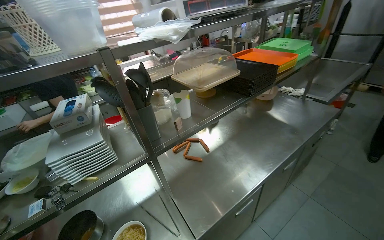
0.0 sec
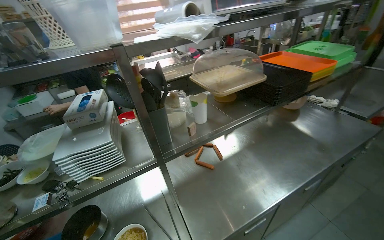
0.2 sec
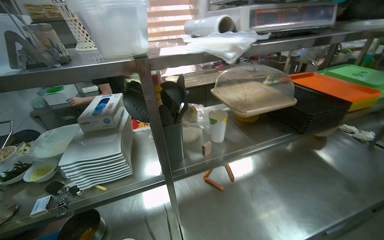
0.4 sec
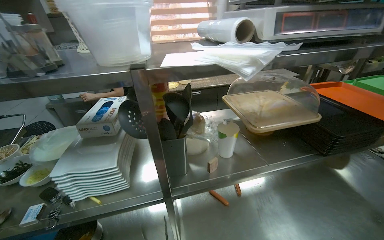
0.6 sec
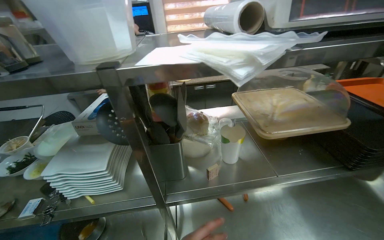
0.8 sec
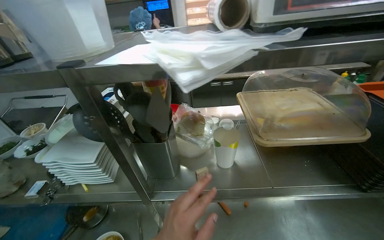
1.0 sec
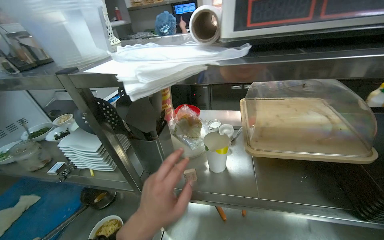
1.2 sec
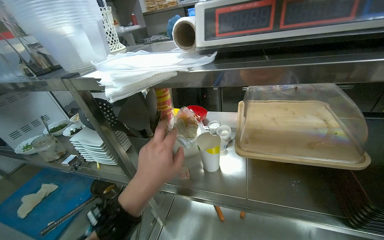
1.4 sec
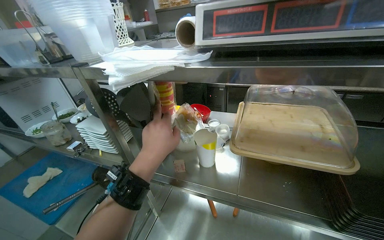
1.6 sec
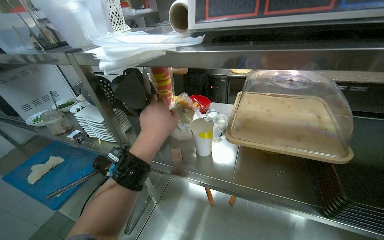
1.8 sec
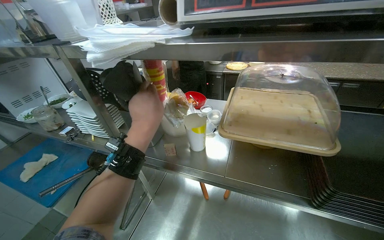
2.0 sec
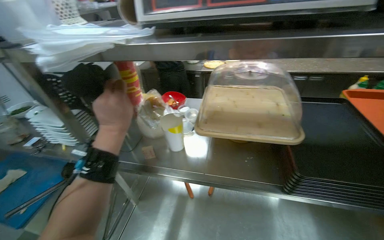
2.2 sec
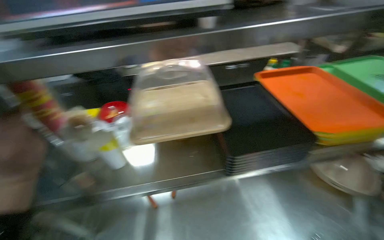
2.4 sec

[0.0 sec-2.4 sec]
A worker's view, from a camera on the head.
Job: cooking food.
The whole recording: Cooking noodles. The worker is preparing noodles and then putting it in a disposable container.
0.0 sec to 1.2 sec: The head rotates roughly 45 degrees to the left.
1.2 sec to 2.4 sec: The wearer looks approximately 20 degrees further to the right.

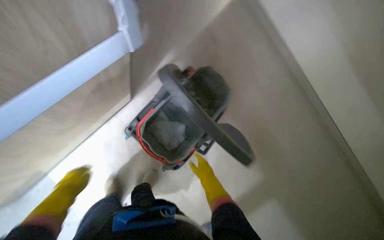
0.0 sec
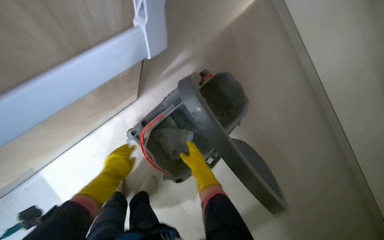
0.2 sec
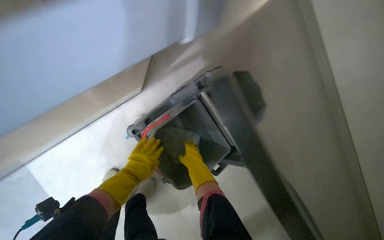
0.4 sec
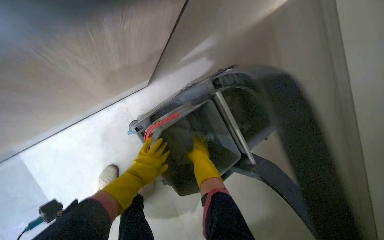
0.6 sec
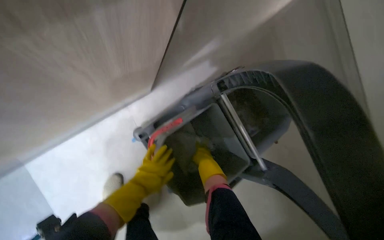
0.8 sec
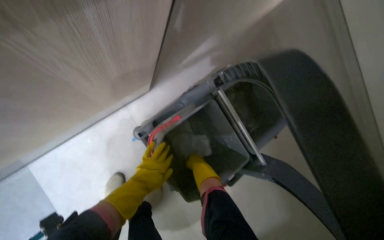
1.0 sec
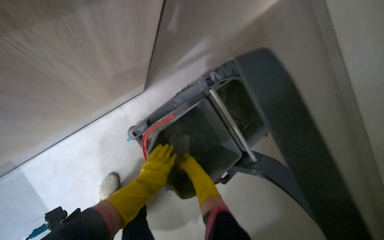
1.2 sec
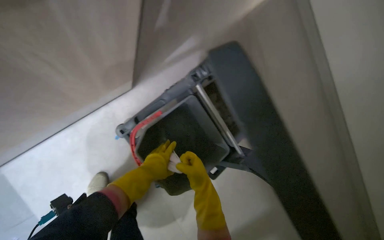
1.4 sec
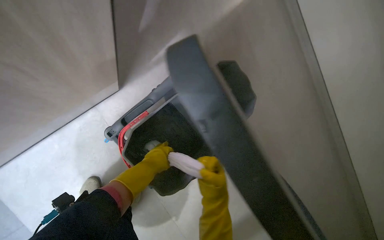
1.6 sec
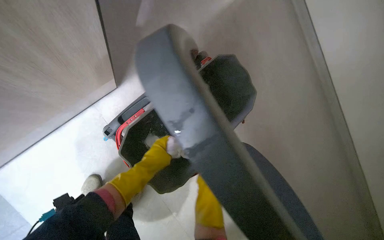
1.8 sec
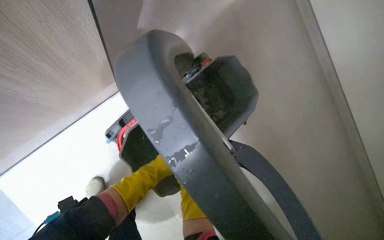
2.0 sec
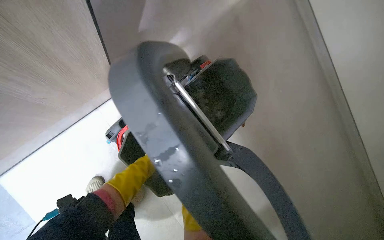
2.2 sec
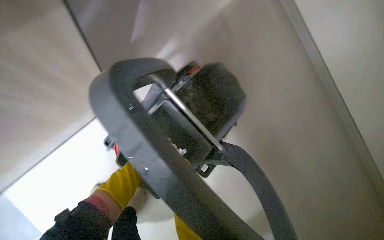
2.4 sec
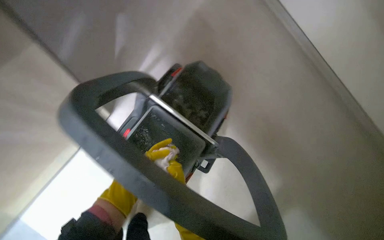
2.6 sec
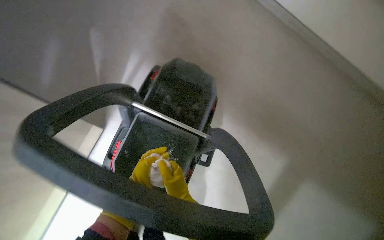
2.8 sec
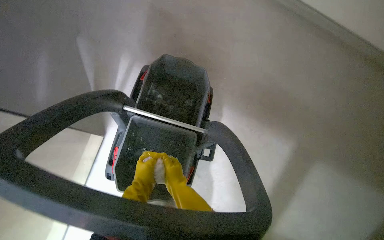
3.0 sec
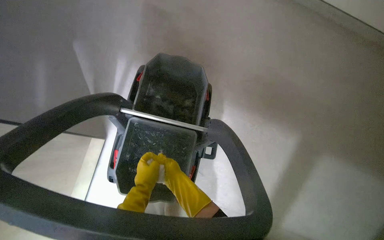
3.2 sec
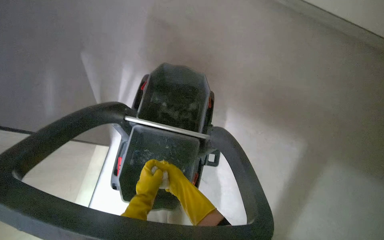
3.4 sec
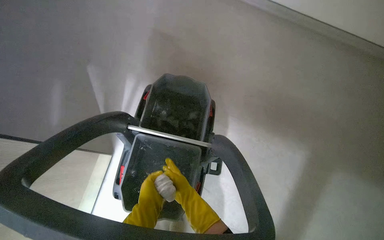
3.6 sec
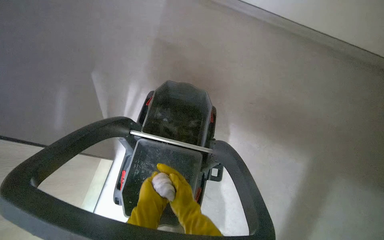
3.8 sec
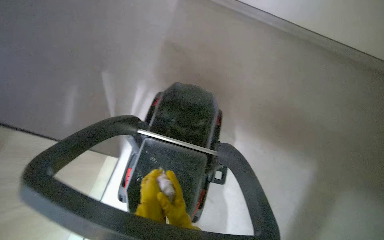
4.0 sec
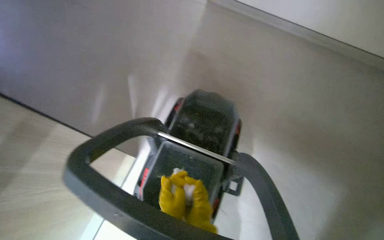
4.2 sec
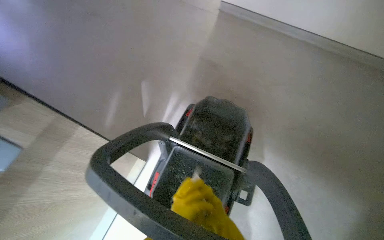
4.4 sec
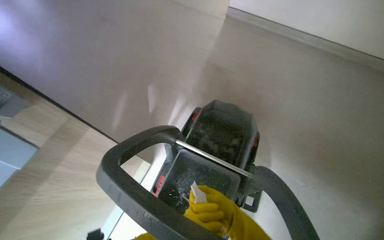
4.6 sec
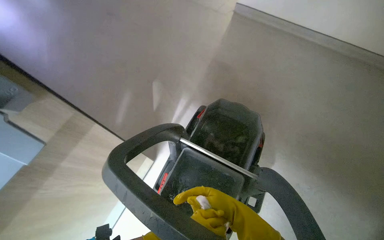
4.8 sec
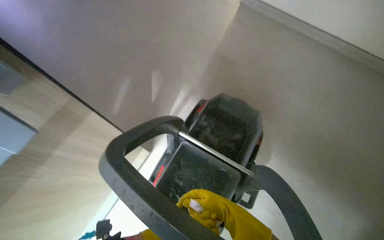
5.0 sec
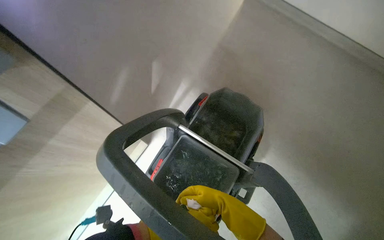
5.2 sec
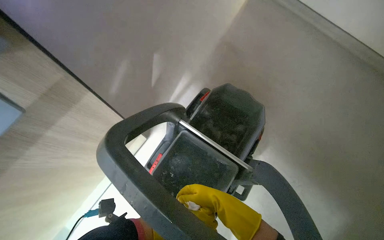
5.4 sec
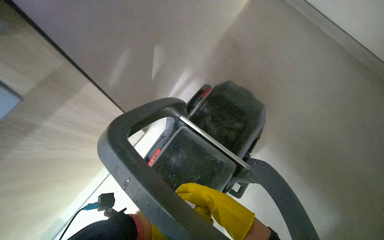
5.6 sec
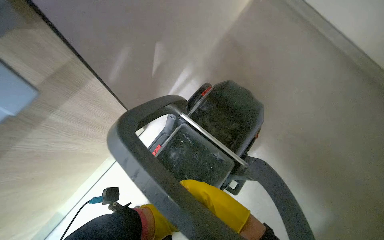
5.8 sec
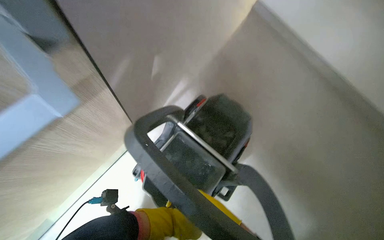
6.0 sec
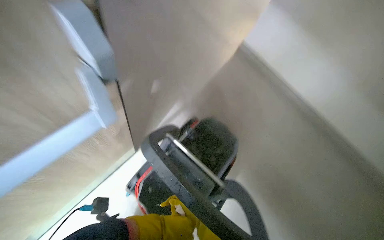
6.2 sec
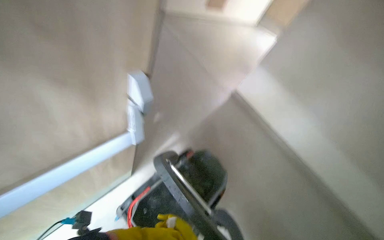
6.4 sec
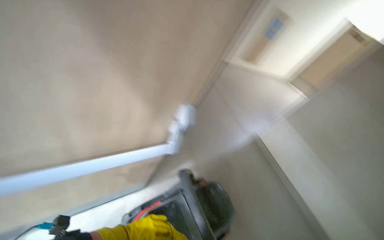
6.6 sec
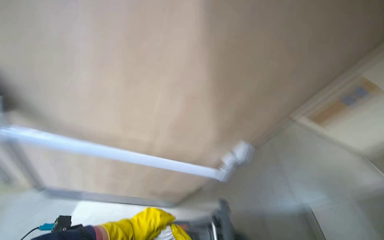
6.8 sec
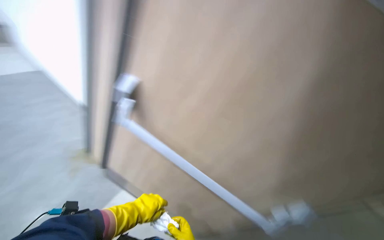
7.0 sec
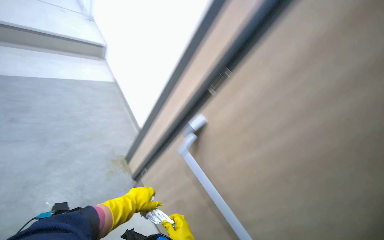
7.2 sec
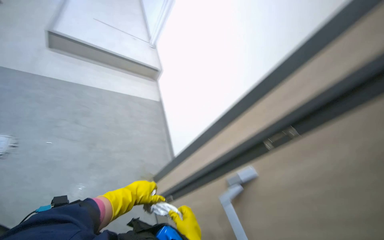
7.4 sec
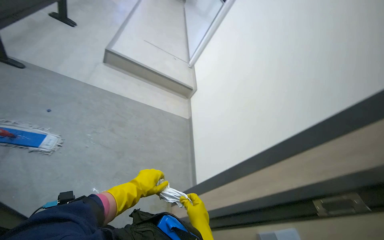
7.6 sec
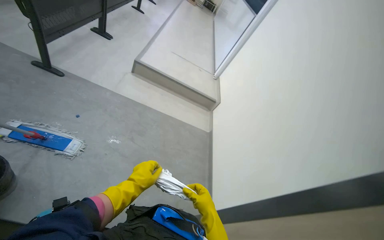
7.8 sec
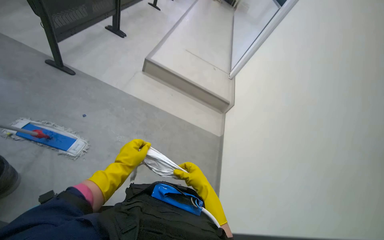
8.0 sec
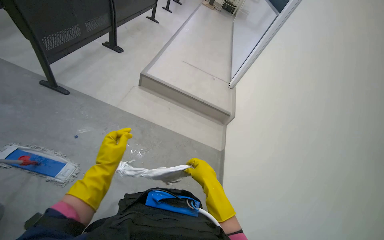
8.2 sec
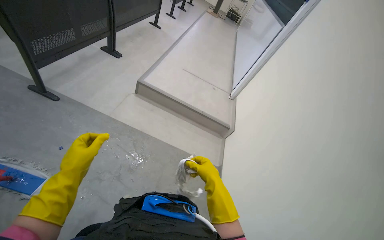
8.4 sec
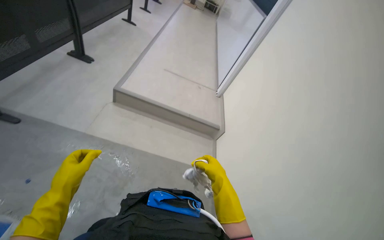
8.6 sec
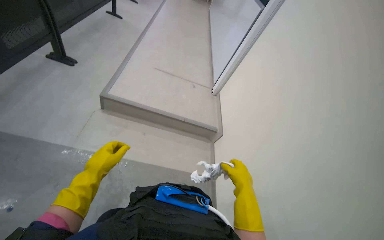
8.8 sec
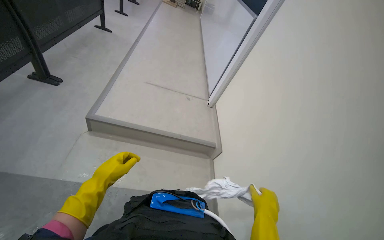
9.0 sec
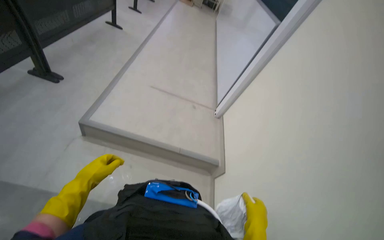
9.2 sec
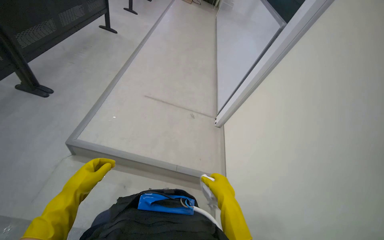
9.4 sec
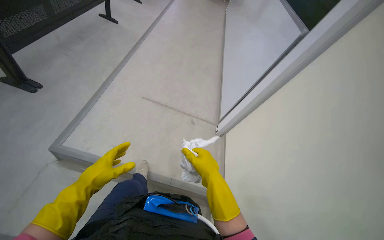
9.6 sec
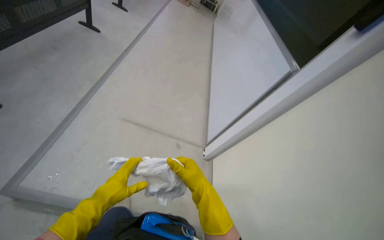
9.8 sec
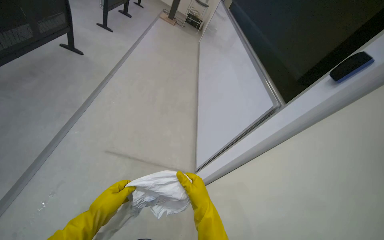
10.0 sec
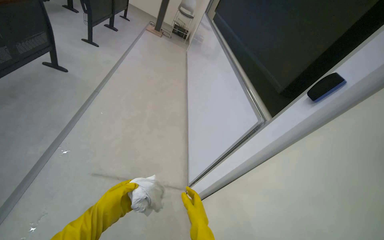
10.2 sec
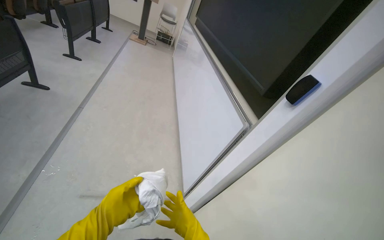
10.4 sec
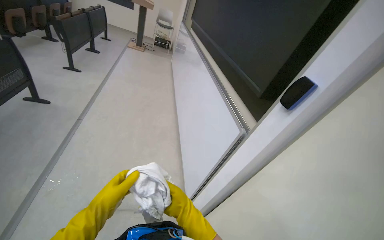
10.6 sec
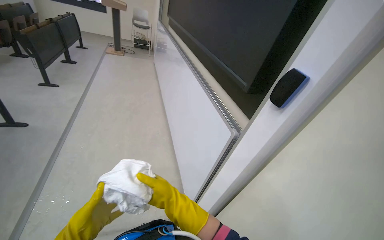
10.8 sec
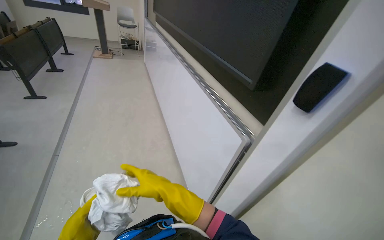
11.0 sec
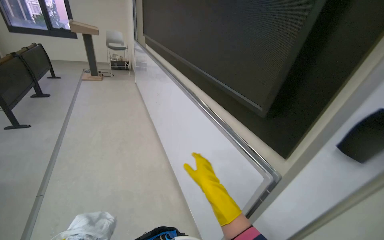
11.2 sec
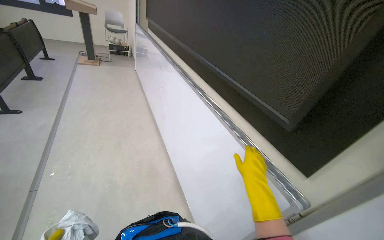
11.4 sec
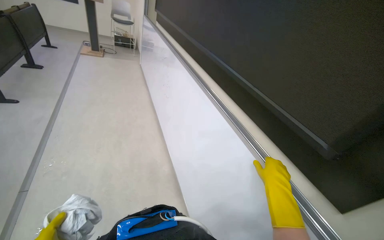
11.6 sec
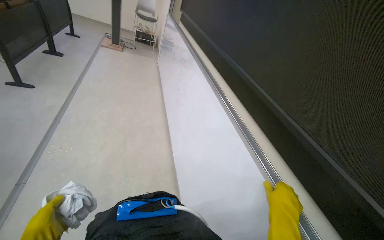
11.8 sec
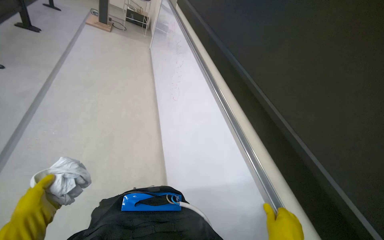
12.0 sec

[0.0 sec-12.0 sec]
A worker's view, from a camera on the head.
Job: wiping surfaces.
The whole recording: Cleaning whiteboard. The worker wipes red markings off the whiteboard with a white cloth.
0.0 sec to 1.6 sec: The left hand is displaced farther from the camera and to the right by some 35 cm.
1.6 sec to 3.0 sec: The scene rotates counterclockwise by some 30 degrees.
3.0 sec to 4.4 sec: The view pans to the left by some 15 degrees. The camera pitches upward, by some 15 degrees.
6.0 sec to 7.6 sec: The wearer moves approximately 70 cm. The head turns to the left by approximately 70 degrees. The view tilts approximately 55 degrees upward.
7.6 sec to 9.0 sec: The head travels approximately 1 m.
9.0 sec to 10.4 sec: The camera is carried about 1 m.
10.4 sec to 12.0 sec: The wearer moves some 90 cm.

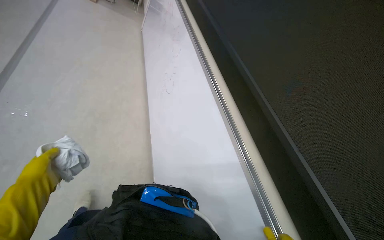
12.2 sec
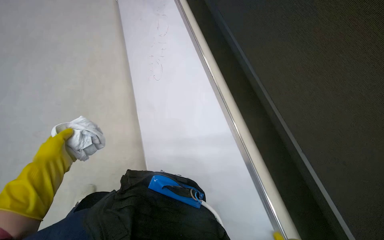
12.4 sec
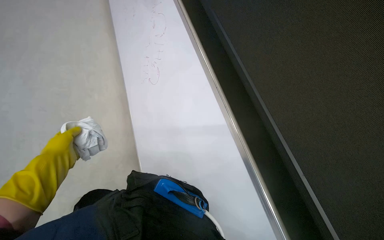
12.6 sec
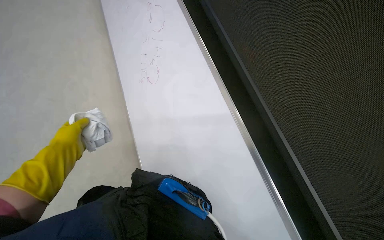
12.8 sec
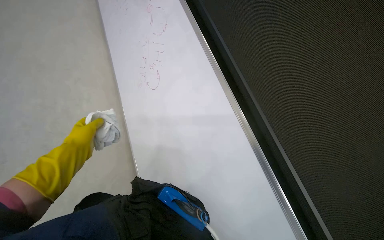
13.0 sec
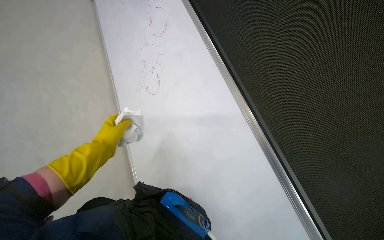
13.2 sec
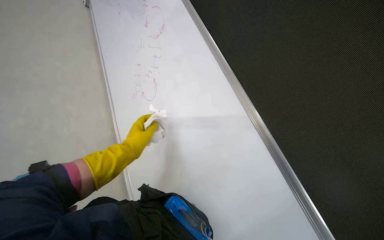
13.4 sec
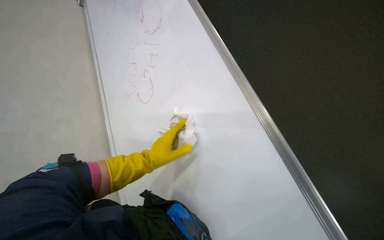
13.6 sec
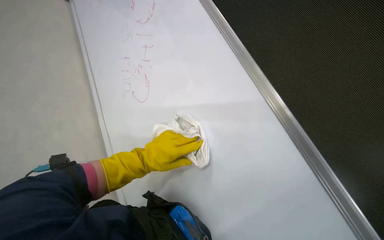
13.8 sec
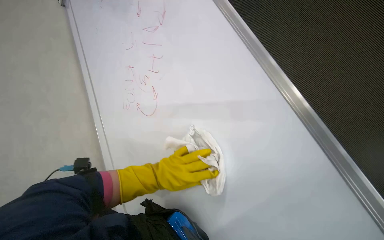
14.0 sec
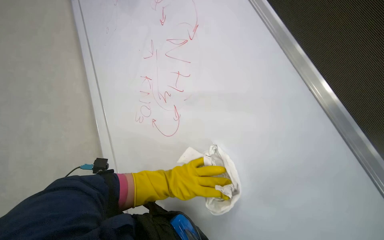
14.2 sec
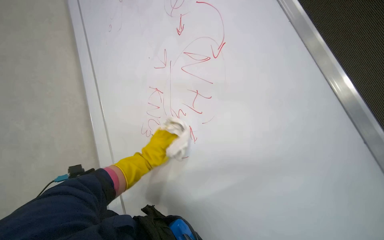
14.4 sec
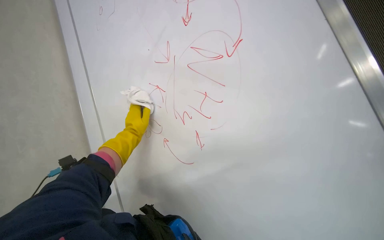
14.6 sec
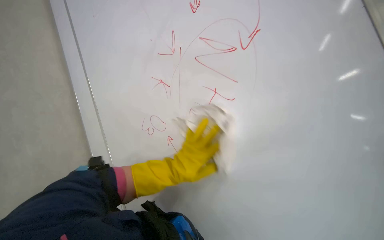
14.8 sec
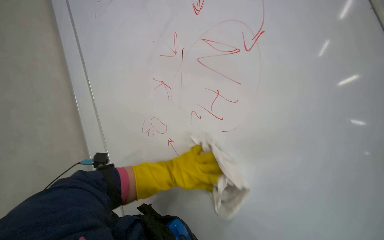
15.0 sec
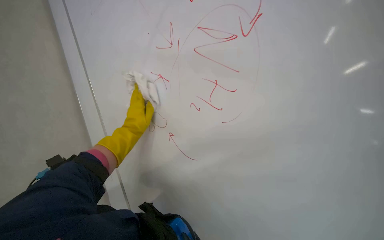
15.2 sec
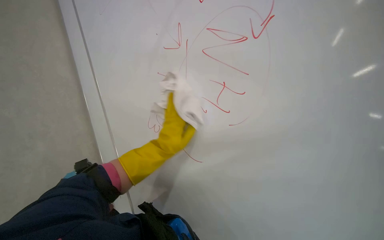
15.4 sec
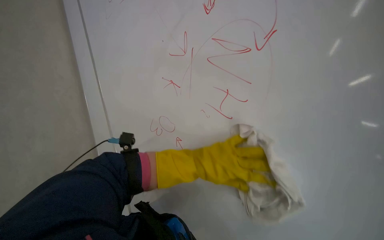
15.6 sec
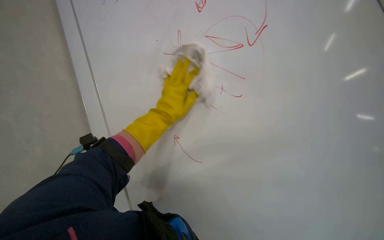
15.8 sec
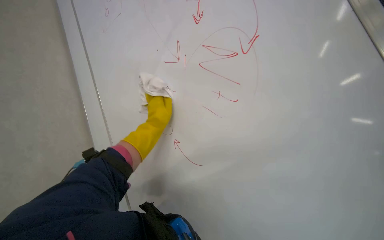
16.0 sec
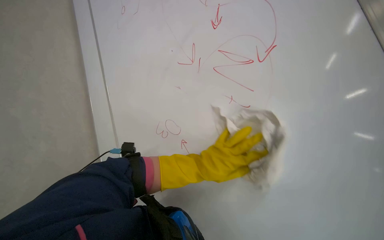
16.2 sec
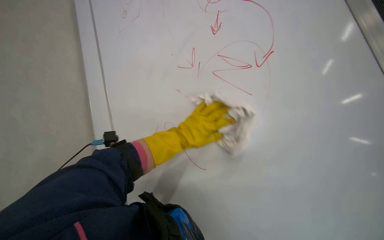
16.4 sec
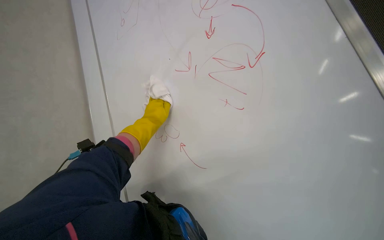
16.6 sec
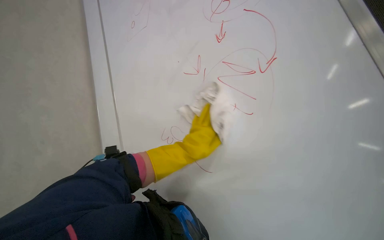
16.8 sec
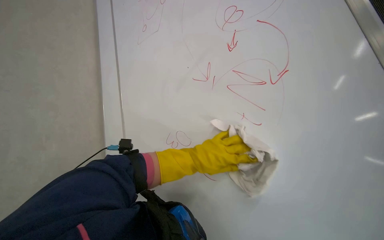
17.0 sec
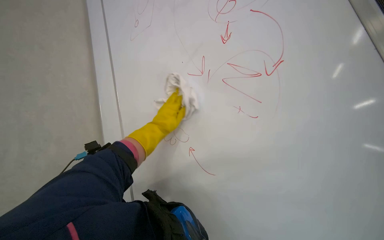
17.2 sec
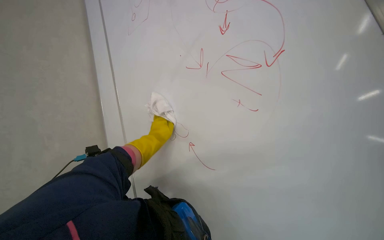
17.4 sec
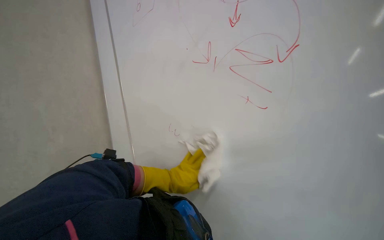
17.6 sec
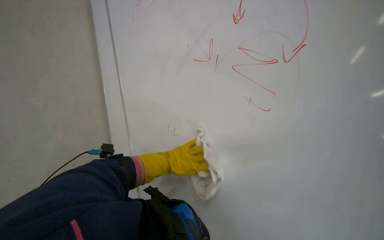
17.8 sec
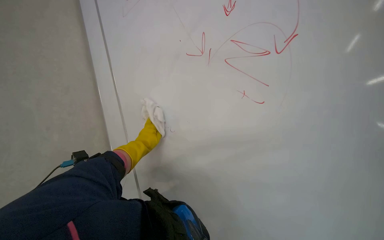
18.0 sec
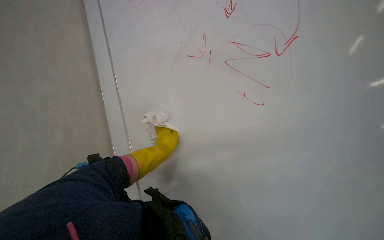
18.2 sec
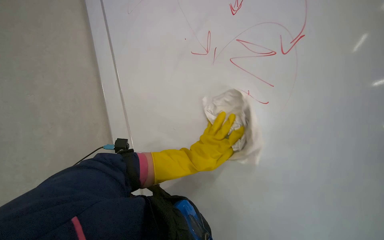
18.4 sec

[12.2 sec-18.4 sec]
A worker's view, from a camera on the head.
Job: wiping surfaces.
The whole recording: Cleaning whiteboard. The worker wipes red markings off the whiteboard with a white cloth.
12.2 sec to 13.8 sec: The head rotates some 30 degrees to the left. The left hand goes approximately 15 cm to the right.
13.8 sec to 15.4 sec: The left hand moves left and right over about 15 cm, changing direction 3 times.
15.4 sec to 16.8 sec: The left hand goes nearer and farther, some 25 cm each way, reversing 4 times.
16.8 sec to 18.4 sec: The left hand swings nearer and farther, some 25 cm each way, with 3 reversals.
